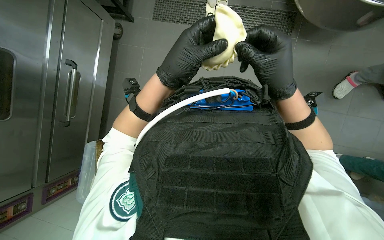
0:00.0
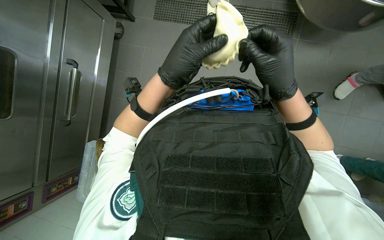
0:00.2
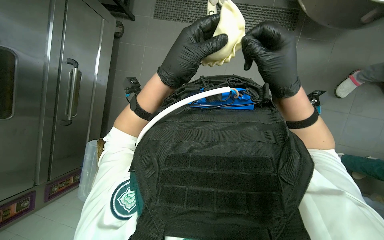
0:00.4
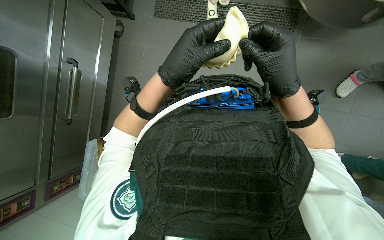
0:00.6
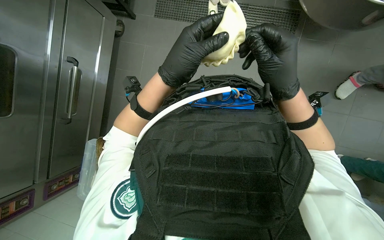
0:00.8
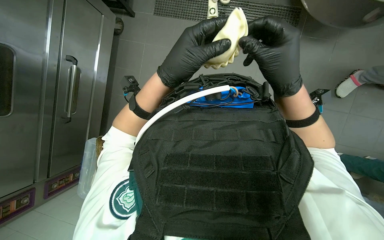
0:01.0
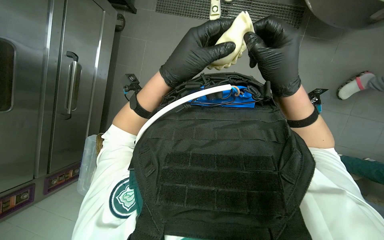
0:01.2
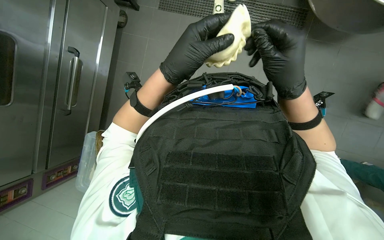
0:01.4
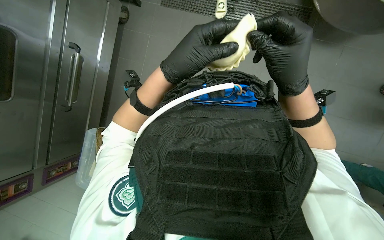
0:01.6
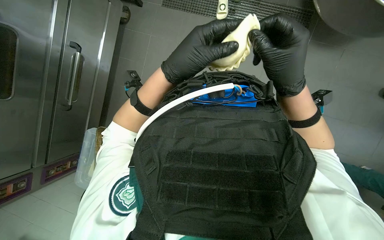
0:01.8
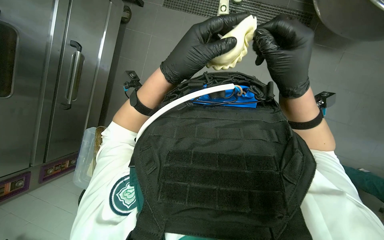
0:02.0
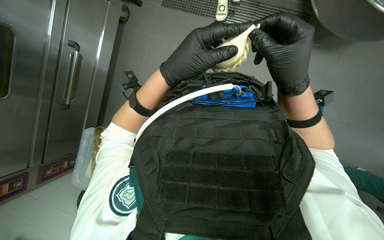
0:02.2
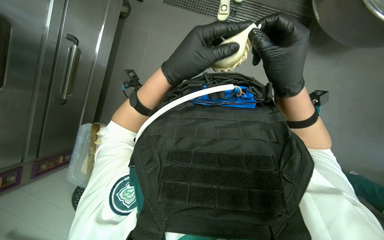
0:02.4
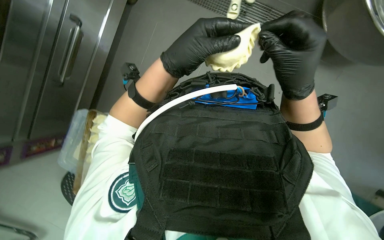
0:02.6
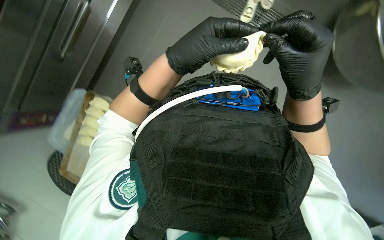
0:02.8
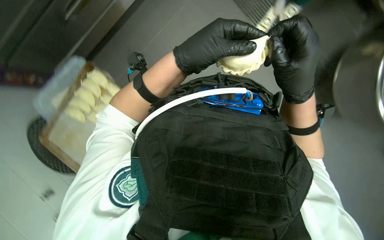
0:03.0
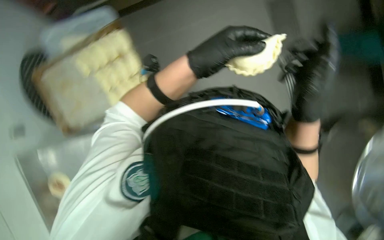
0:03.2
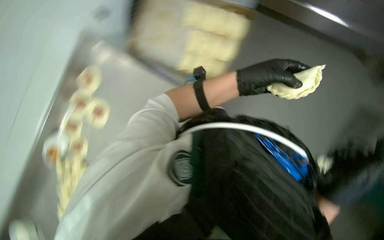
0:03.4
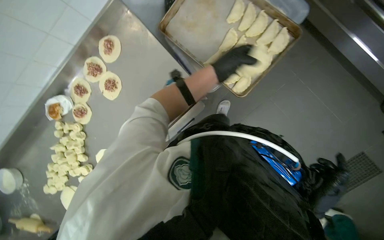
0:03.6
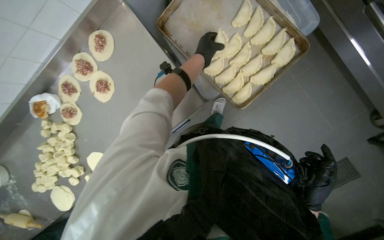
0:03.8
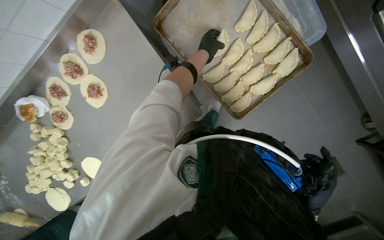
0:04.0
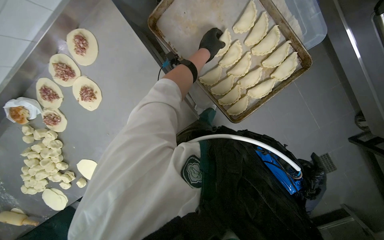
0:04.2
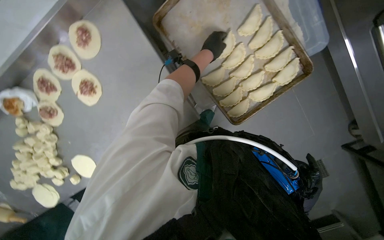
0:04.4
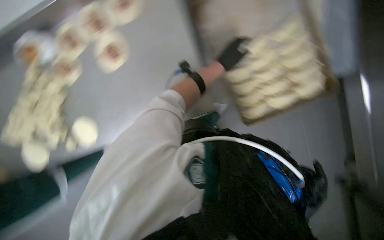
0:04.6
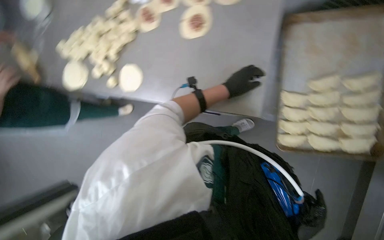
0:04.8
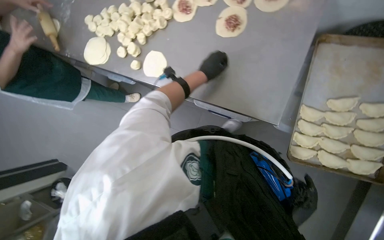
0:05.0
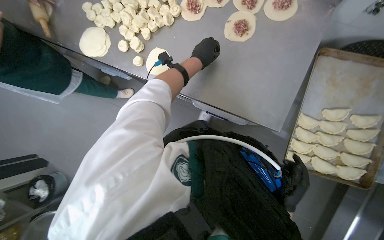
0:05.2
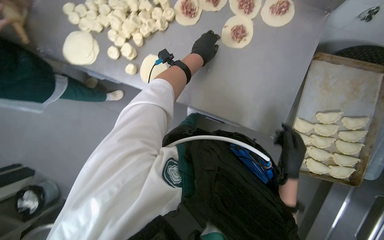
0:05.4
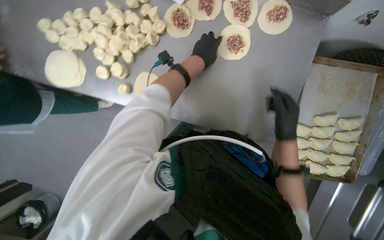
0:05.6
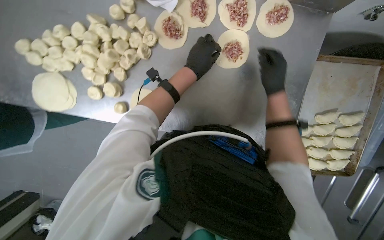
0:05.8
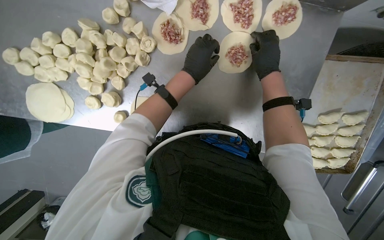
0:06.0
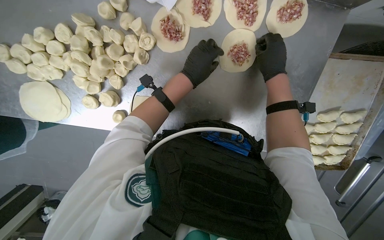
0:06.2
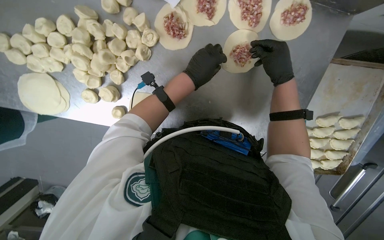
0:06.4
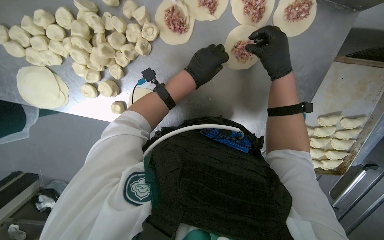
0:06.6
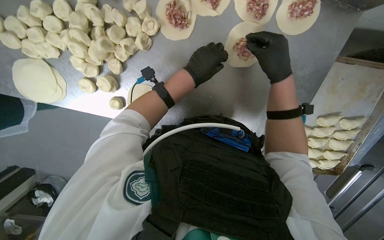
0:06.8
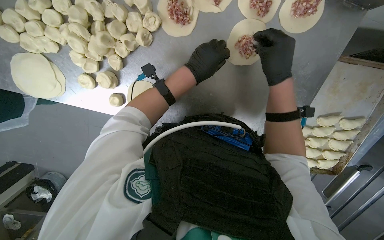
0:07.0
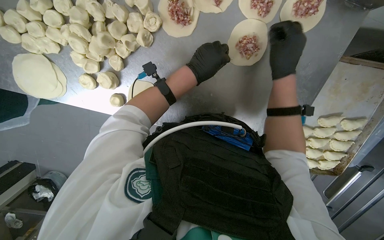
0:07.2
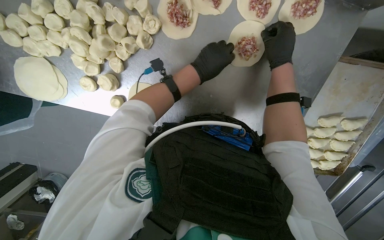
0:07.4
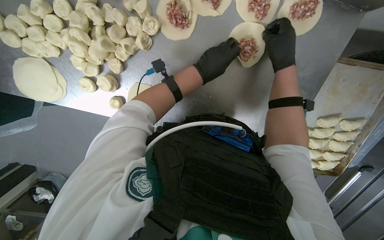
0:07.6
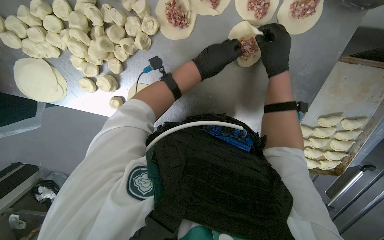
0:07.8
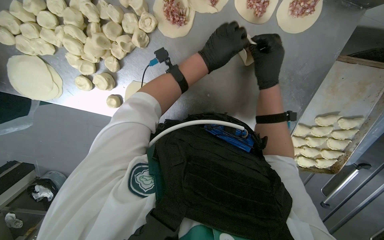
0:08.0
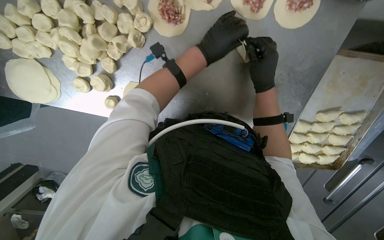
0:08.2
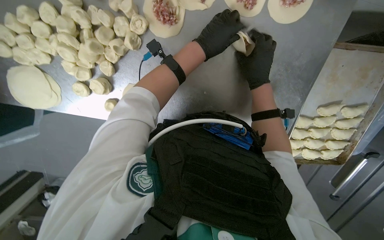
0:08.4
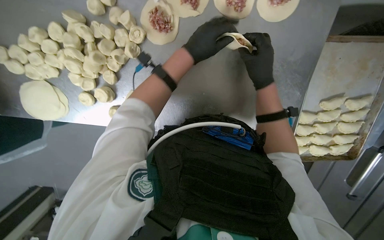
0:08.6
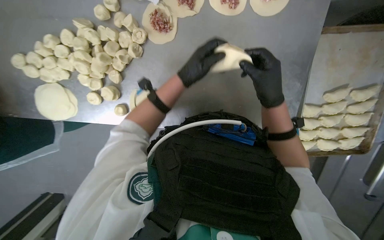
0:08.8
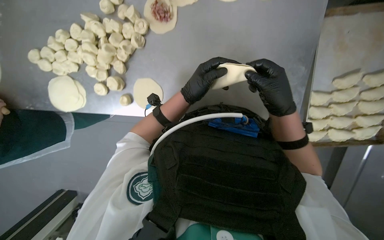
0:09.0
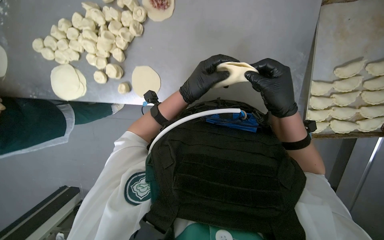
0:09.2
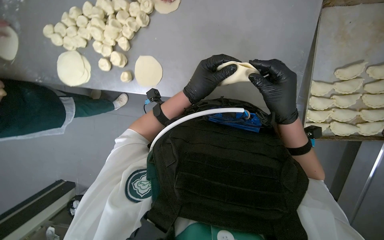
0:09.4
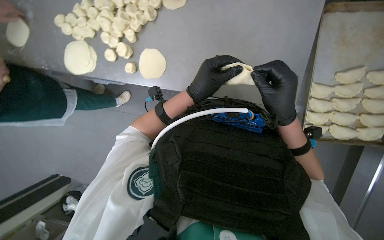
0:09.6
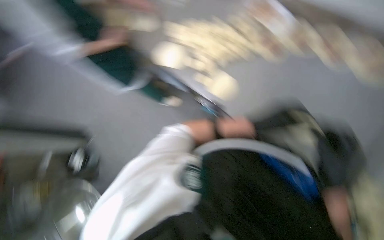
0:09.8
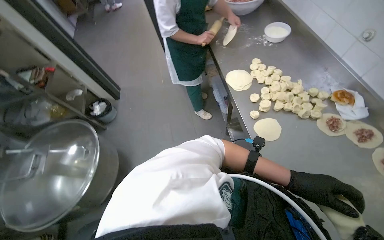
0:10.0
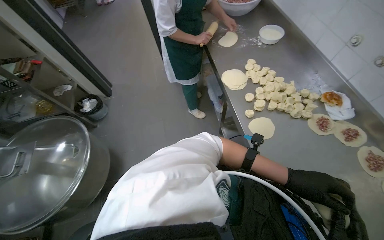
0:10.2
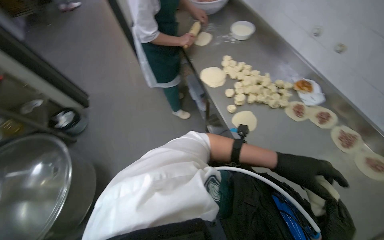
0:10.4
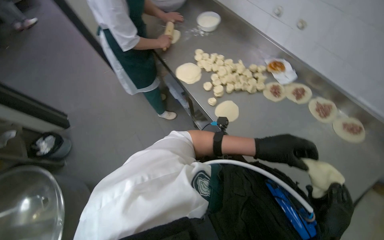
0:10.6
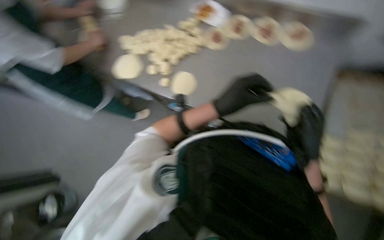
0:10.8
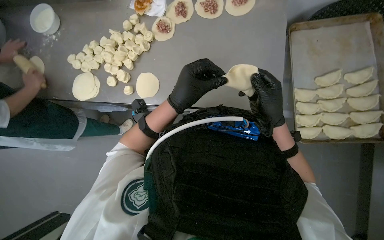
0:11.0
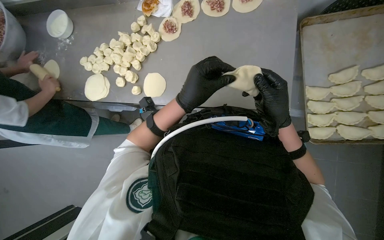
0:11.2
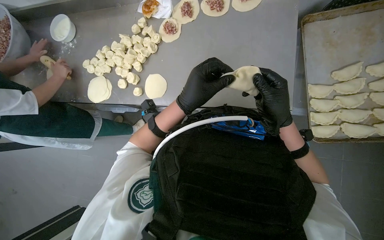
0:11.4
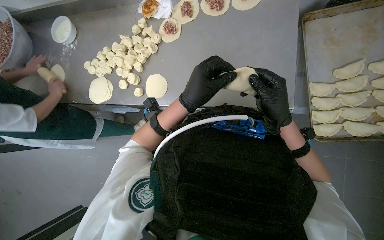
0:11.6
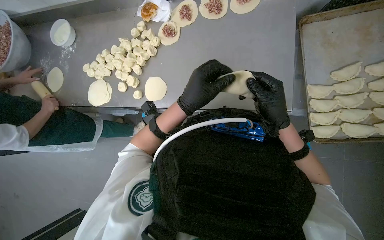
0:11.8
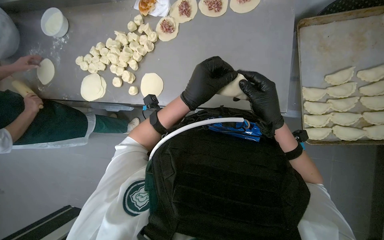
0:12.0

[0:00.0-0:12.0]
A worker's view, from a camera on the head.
Job: preparing food.
The whole recording: Preparing meat-filled dough. The worker fills dough circles with meat and crimps the edges to form pastries, then places them on a baking tray.
0:00.0 to 0:03.0: The hands make small movements and keep their place.
0:03.0 to 0:04.4: The scene turns some 25 degrees clockwise in the picture. The left hand heads farther from the camera and up the picture, covering approximately 50 cm.
0:06.0 to 0:07.6: The hands are busy where they are.
0:07.6 to 0:09.0: The left hand shifts about 15 cm down the picture. Meanwhile the right hand moves down the picture, approximately 30 cm.
0:10.4 to 0:12.0: Everything in view rotates about 35 degrees counterclockwise.

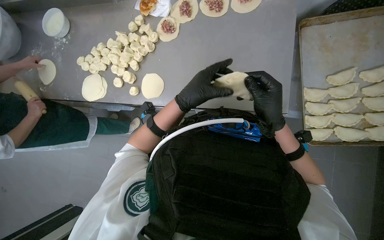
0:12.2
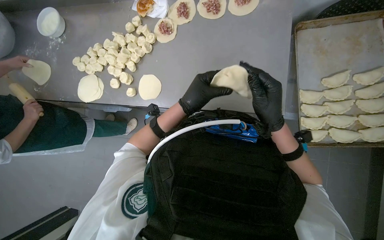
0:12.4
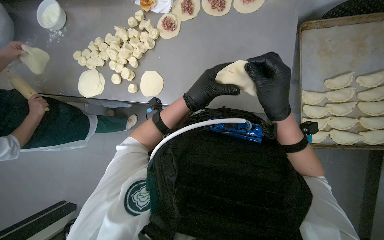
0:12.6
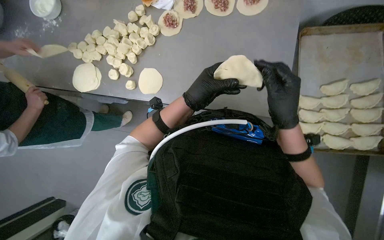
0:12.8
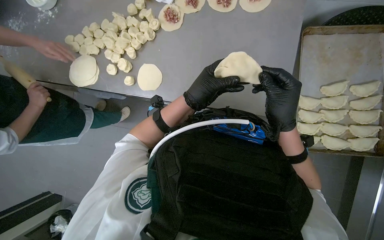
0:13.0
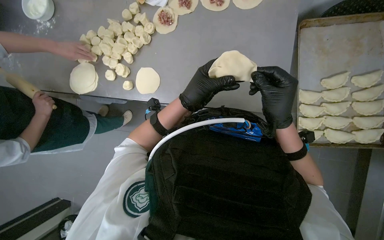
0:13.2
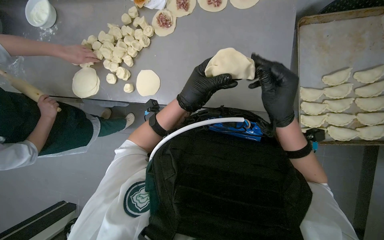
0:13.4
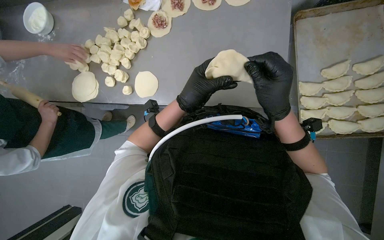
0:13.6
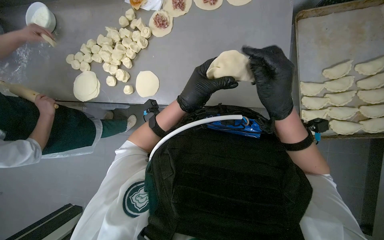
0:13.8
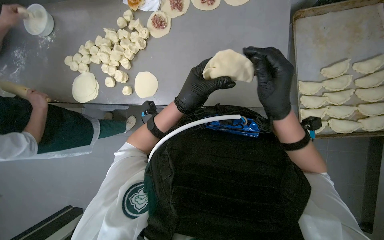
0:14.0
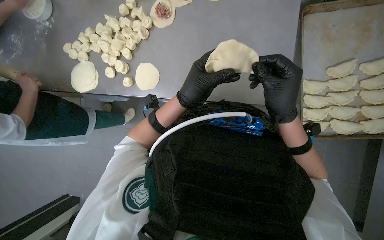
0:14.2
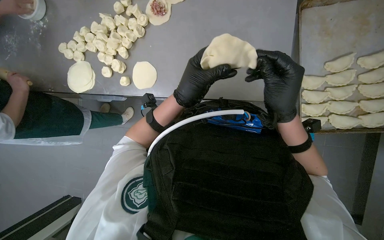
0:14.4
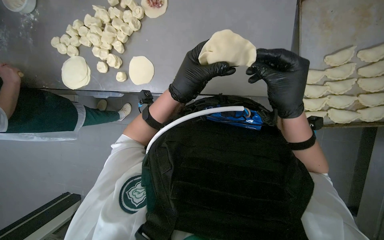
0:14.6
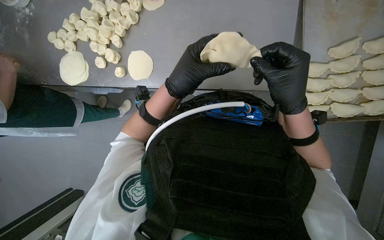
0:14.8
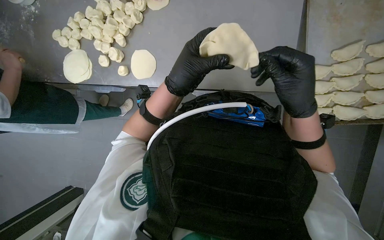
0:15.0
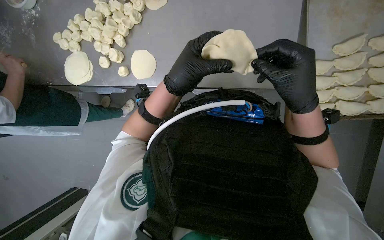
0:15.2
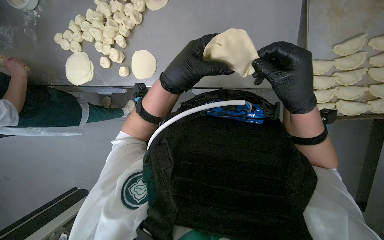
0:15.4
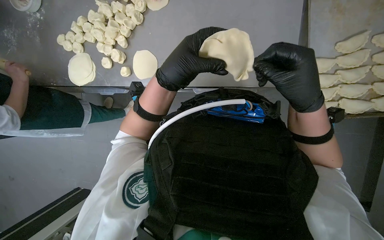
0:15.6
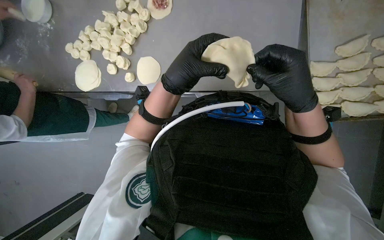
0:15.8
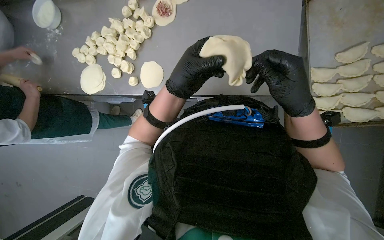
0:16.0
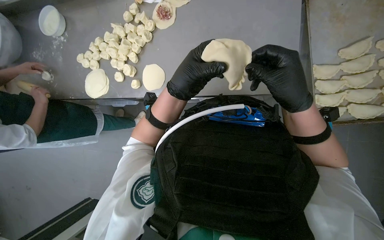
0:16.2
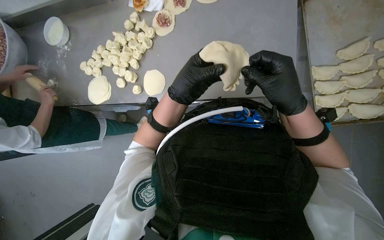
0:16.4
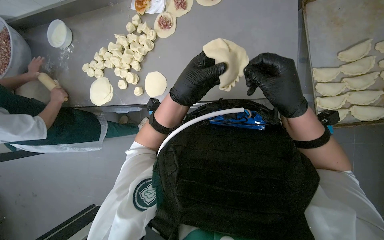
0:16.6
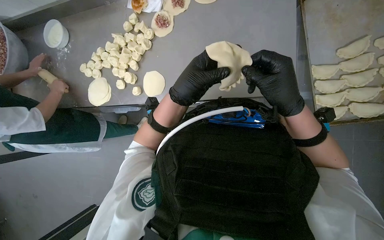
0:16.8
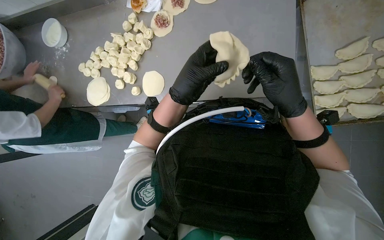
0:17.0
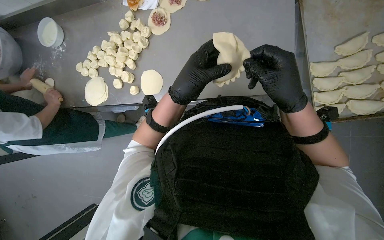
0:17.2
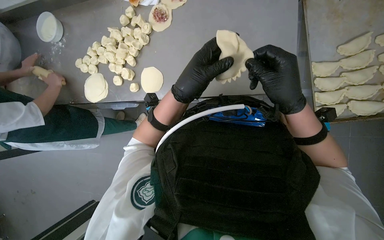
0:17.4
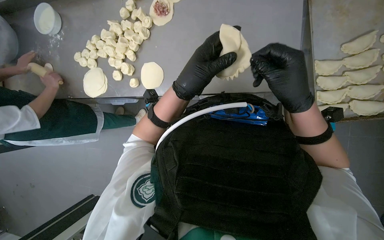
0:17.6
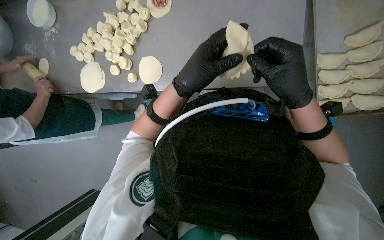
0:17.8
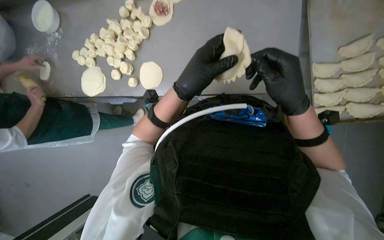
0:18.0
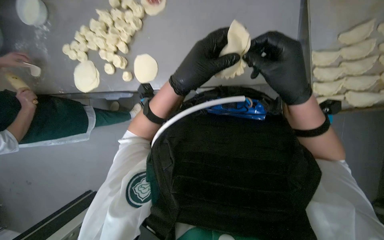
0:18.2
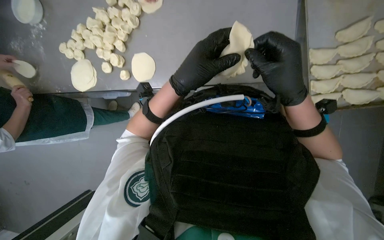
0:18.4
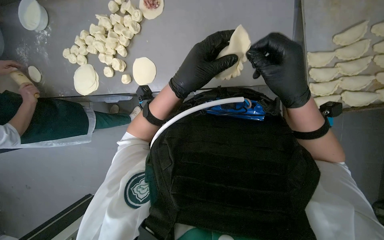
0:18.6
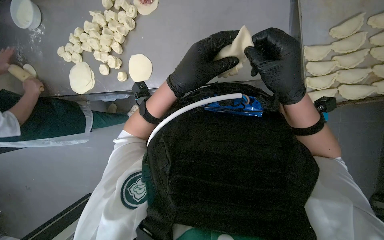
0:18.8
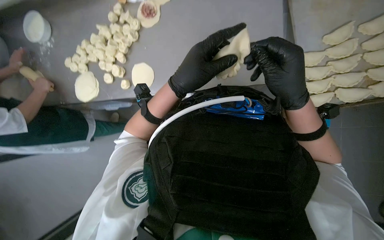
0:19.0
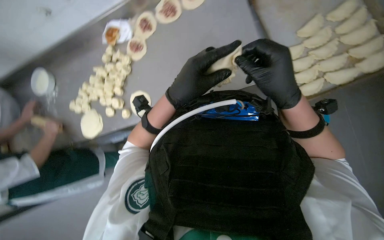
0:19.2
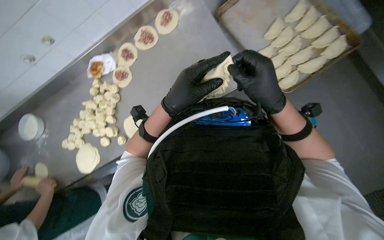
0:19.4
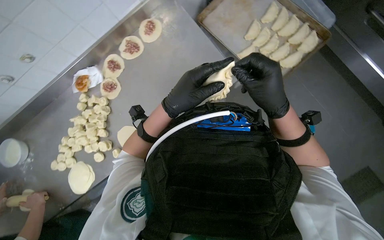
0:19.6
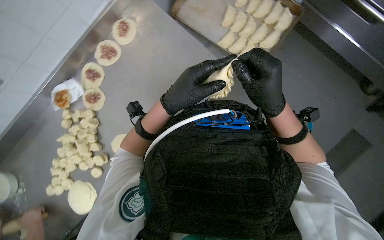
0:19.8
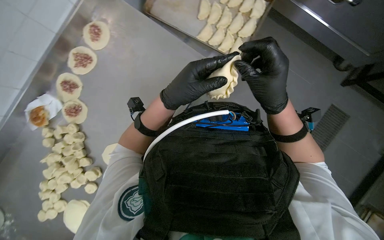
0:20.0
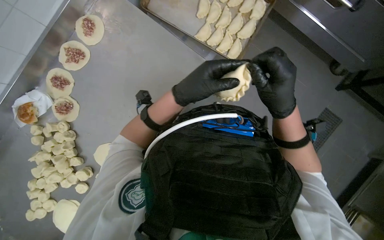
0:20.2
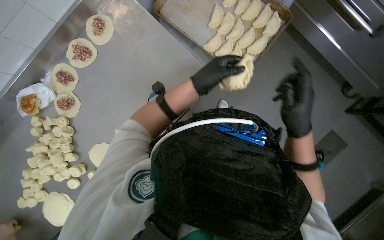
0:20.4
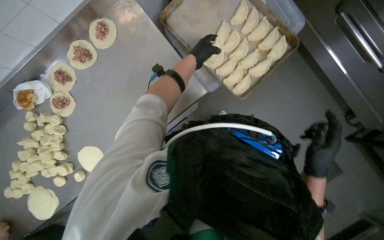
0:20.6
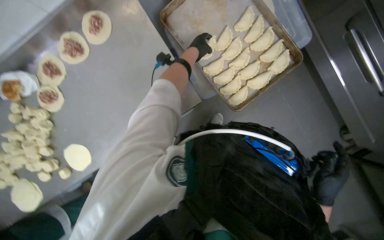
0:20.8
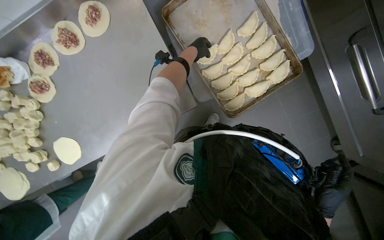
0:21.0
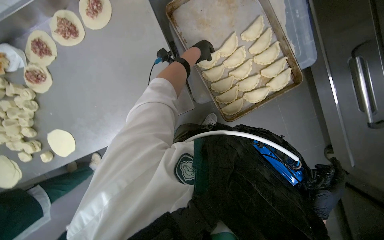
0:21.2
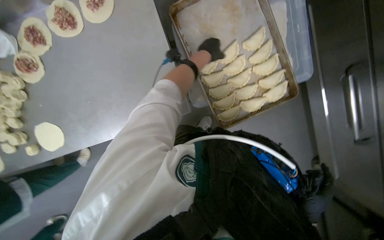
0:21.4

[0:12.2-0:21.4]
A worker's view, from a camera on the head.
Job: preparing food.
The whole recording: Preparing meat-filled dough. The worker fills dough circles with meat and crimps the edges to form pastries, then places them on a baking tray.
0:12.2 to 0:18.4: The hands stay close to where they were, moving slightly.
0:18.4 to 0:19.8: The view tilts approximately 20 degrees upward. The scene rotates counterclockwise by roughly 40 degrees.
0:19.8 to 0:21.4: The scene turns some 25 degrees clockwise in the picture. The left hand shifts approximately 60 cm up the picture, farther from the camera and to the right.
